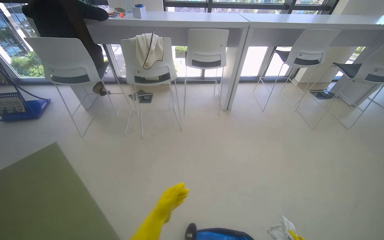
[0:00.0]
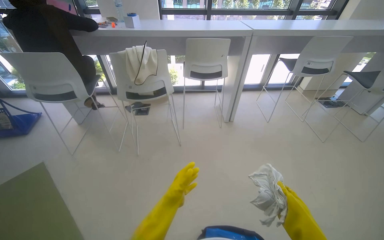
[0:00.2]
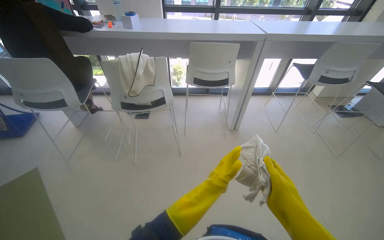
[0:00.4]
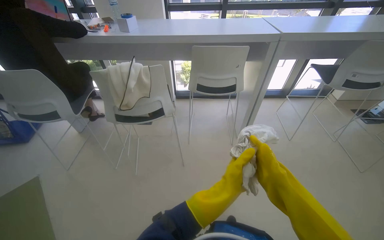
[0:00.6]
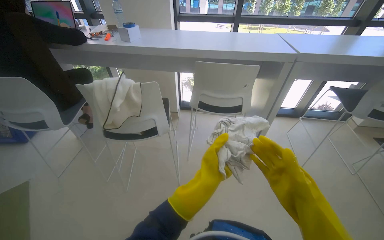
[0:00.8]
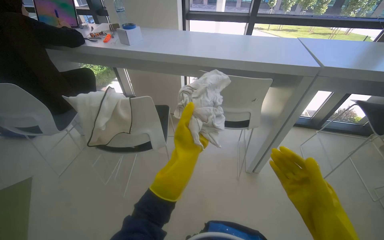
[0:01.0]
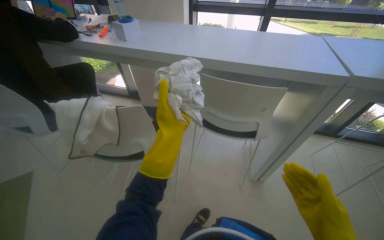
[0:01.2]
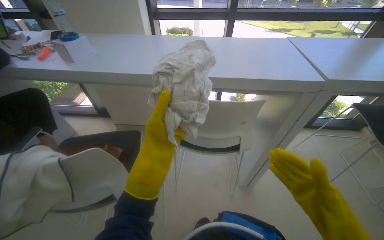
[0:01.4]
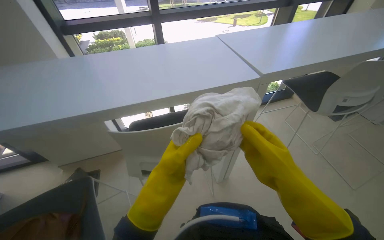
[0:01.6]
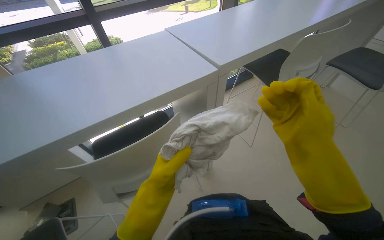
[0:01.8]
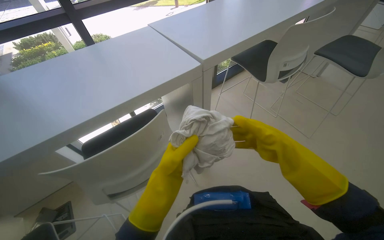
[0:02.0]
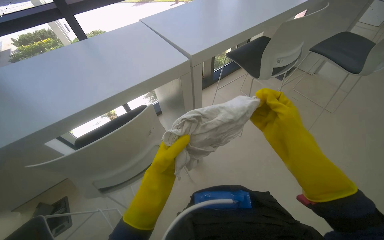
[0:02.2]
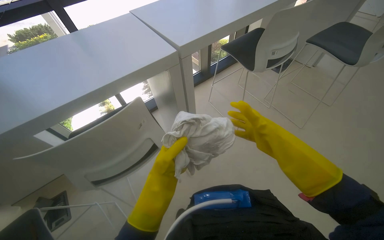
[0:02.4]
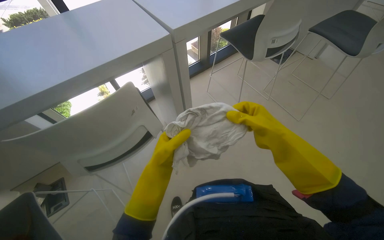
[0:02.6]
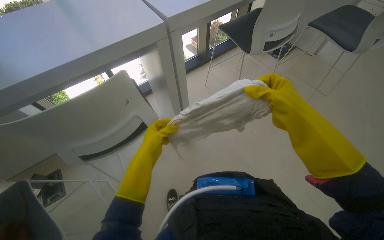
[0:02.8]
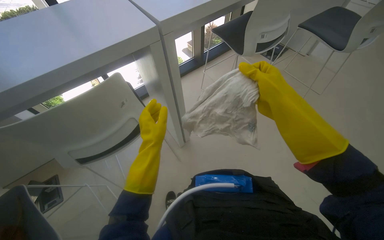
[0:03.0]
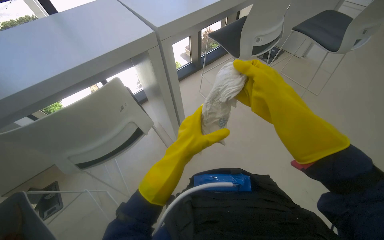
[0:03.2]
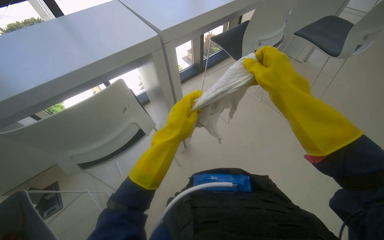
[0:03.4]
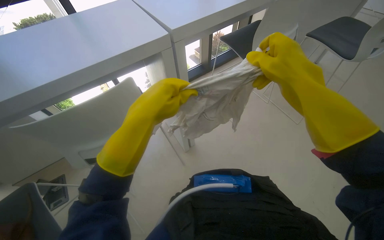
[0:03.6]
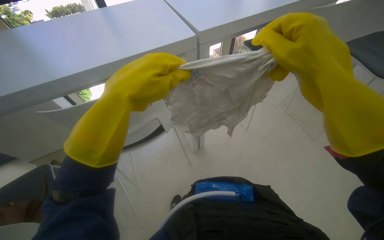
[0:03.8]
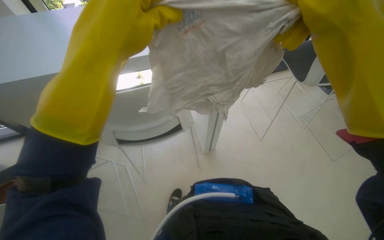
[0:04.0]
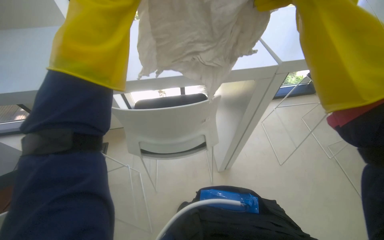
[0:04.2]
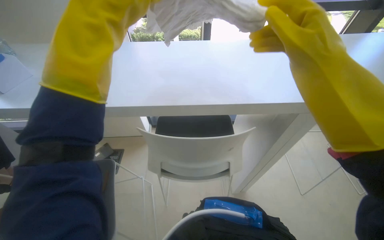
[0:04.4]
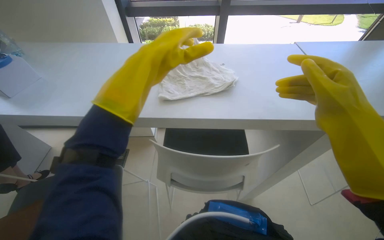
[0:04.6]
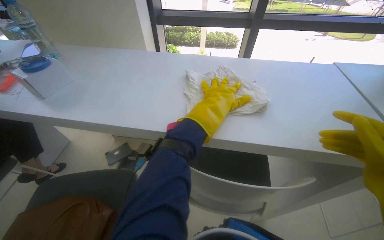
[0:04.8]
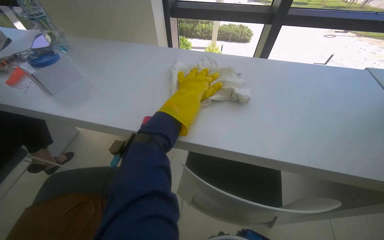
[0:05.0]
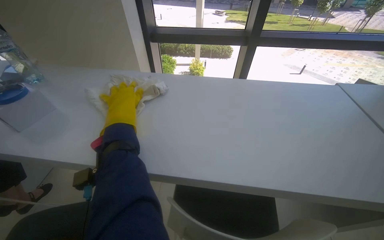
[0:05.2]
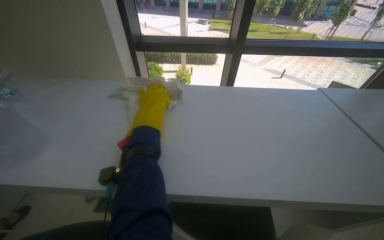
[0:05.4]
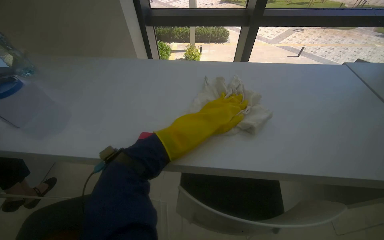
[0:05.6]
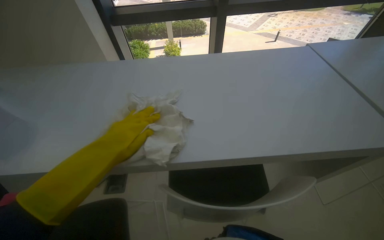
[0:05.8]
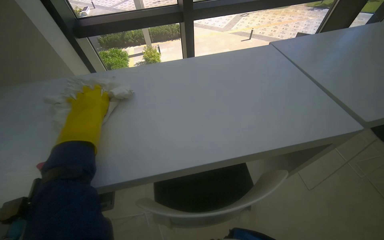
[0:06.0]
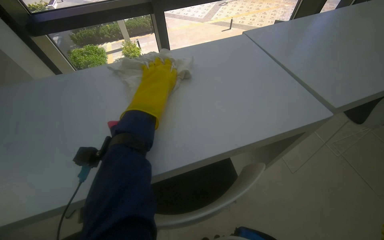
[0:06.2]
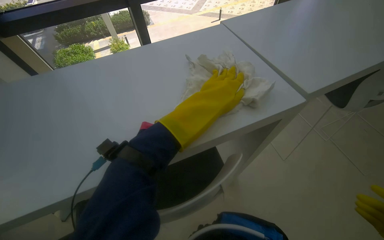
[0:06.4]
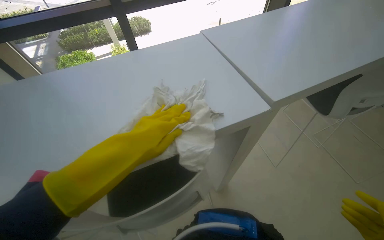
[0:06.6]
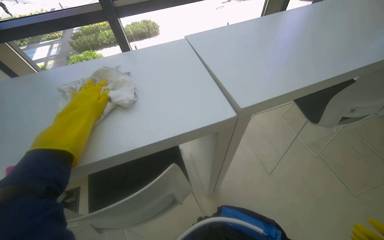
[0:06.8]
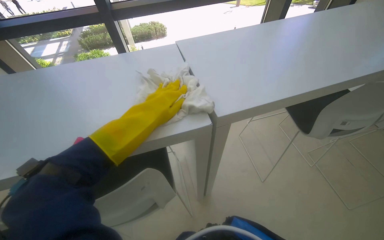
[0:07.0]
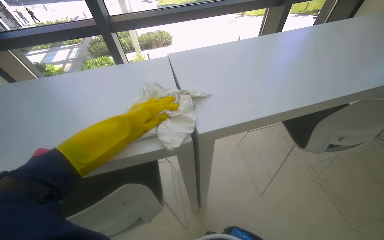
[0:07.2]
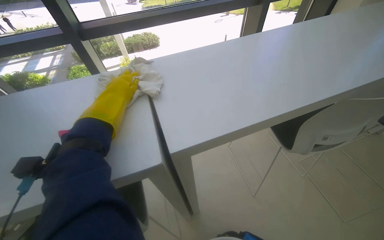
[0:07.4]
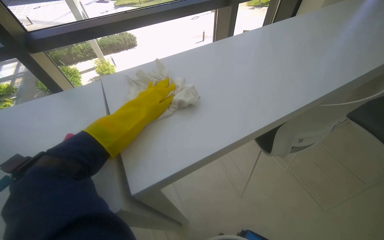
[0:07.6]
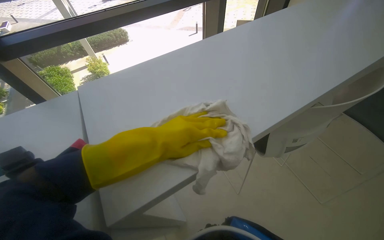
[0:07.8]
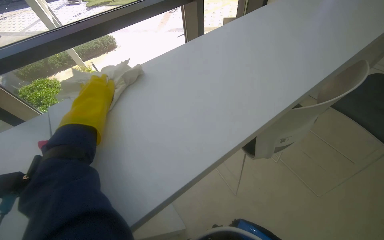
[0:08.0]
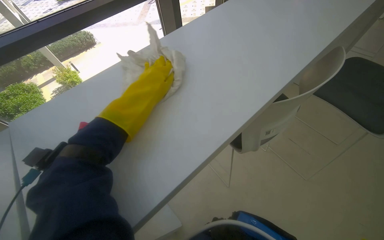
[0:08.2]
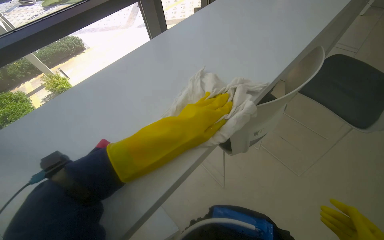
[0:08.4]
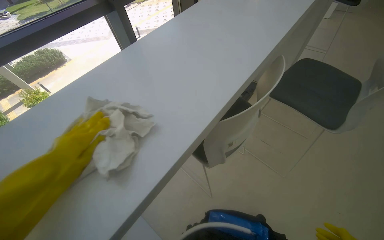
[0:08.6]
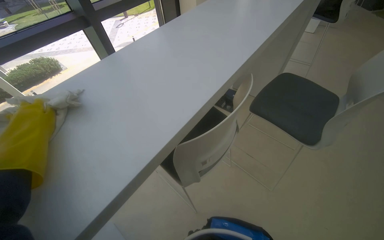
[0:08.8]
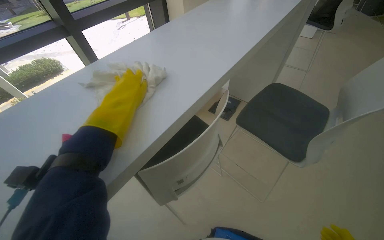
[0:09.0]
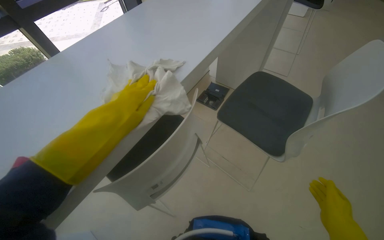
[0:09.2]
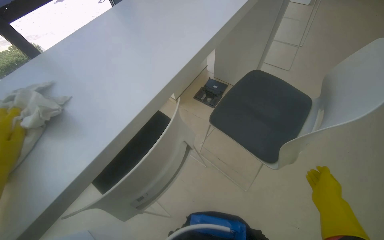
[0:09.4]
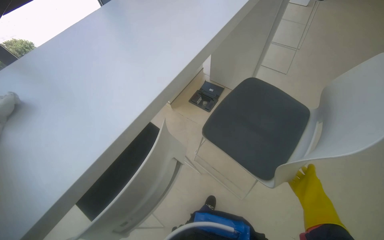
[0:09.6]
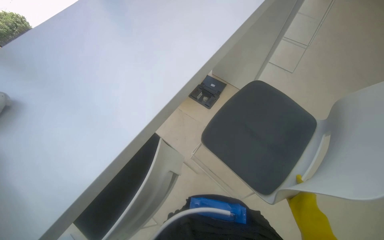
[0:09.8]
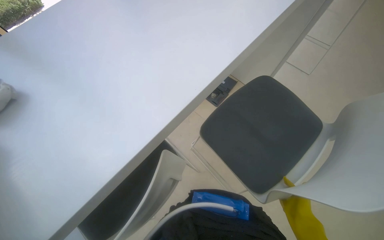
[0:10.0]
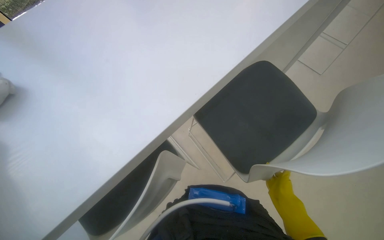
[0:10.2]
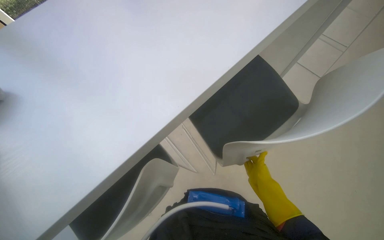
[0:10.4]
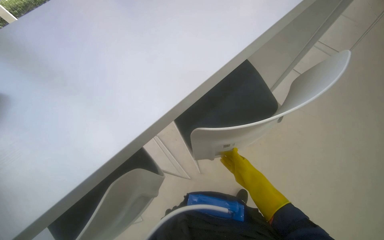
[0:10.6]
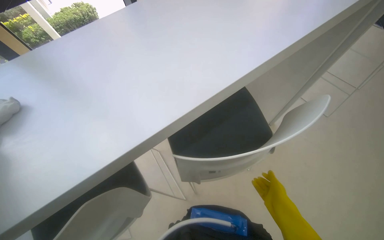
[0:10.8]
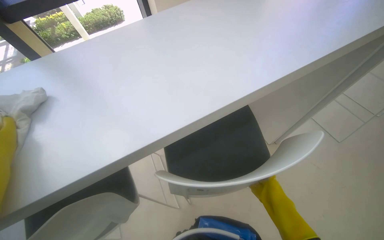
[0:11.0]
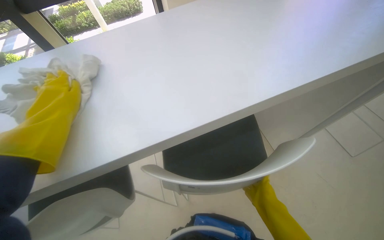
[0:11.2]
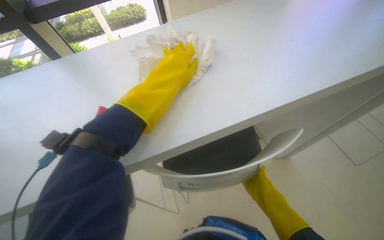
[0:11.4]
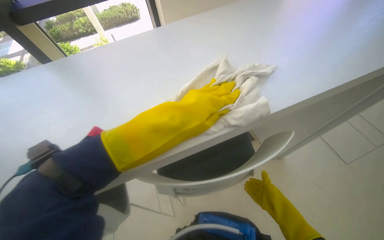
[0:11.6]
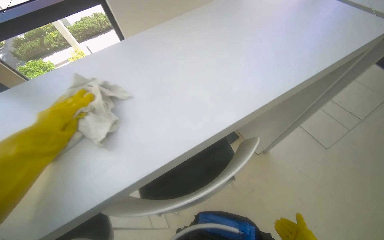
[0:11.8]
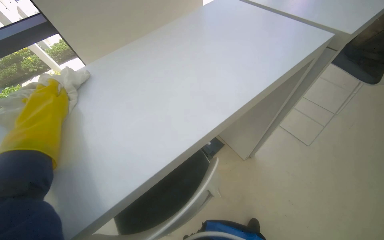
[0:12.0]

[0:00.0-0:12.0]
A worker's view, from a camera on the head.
Job: wiping surfaces.
The whole recording: Wiping table surface. The worker wets a cloth and wipes the surface of a table.
0:00.0 to 0:01.6: The wearer moves approximately 1.5 m.
0:01.6 to 0:03.0: The head rotates approximately 20 degrees to the right. The left hand goes nearer and farther, roughly 15 cm each way, reversing 3 times.
0:03.0 to 0:04.4: The head turns to the left by some 25 degrees. The left hand is displaced nearer to the camera by roughly 30 cm.
0:04.4 to 0:06.0: The left hand moves left and right over approximately 35 cm, changing direction 3 times.
0:06.0 to 0:07.6: The head travels to the right, approximately 50 cm.
0:07.6 to 0:09.0: The head travels roughly 50 cm. The wearer looks about 25 degrees further to the right.
0:09.0 to 0:10.4: The head travels about 40 cm. The camera pitches downward, by some 15 degrees.
0:10.4 to 0:12.0: The view tilts roughly 10 degrees upward.

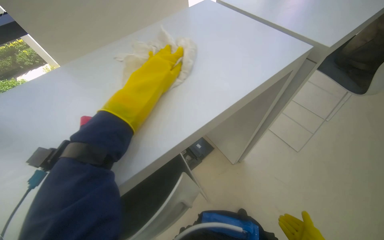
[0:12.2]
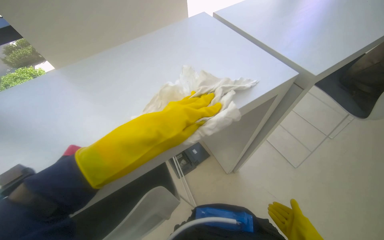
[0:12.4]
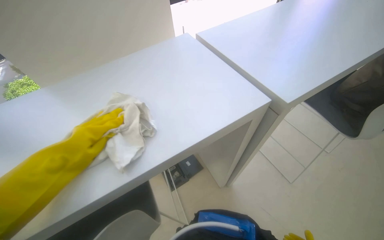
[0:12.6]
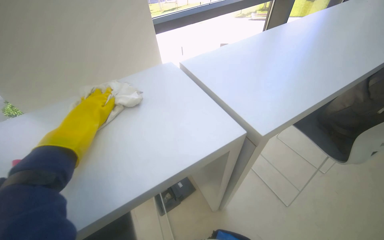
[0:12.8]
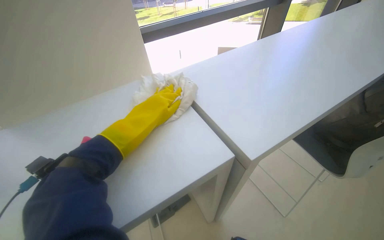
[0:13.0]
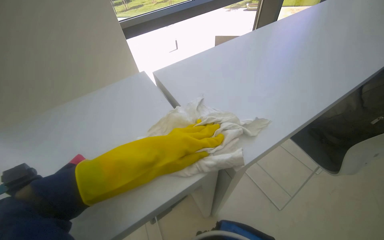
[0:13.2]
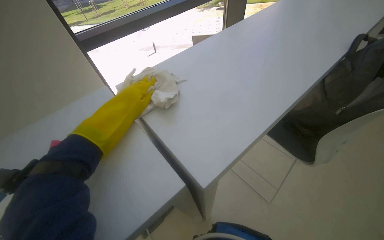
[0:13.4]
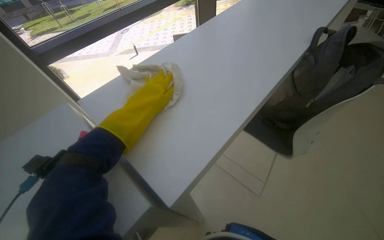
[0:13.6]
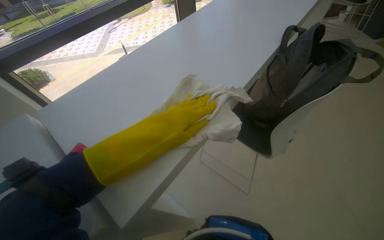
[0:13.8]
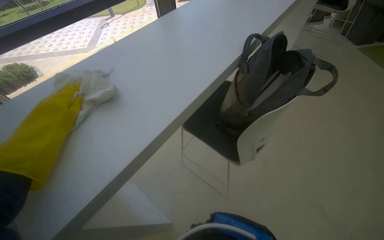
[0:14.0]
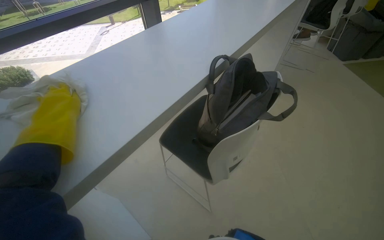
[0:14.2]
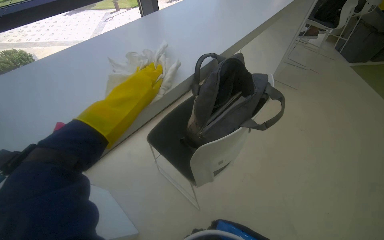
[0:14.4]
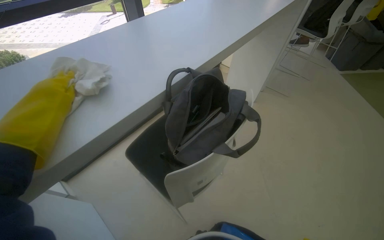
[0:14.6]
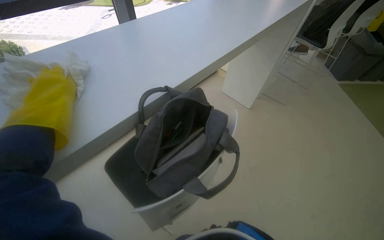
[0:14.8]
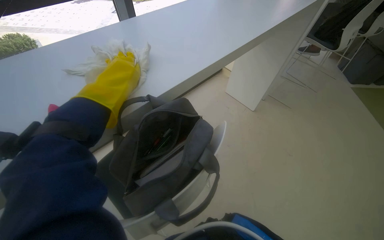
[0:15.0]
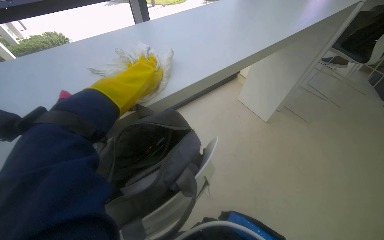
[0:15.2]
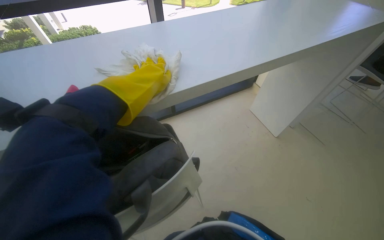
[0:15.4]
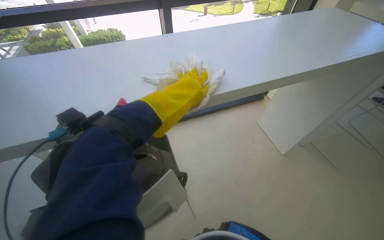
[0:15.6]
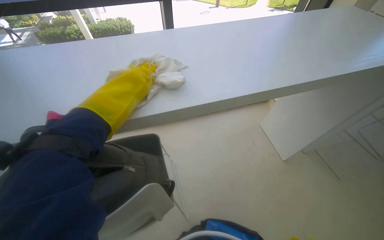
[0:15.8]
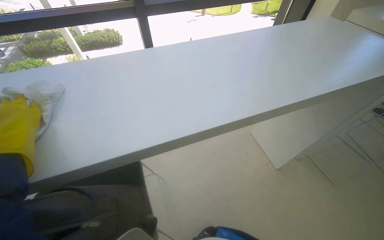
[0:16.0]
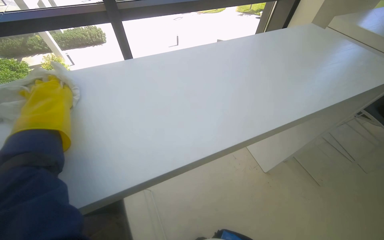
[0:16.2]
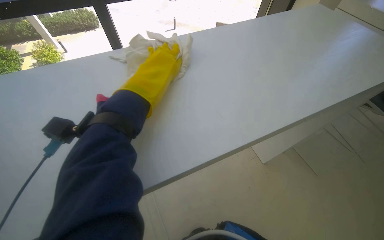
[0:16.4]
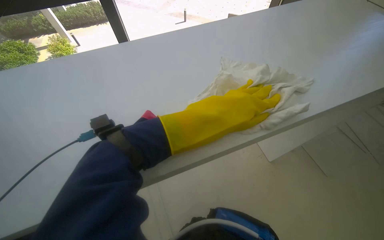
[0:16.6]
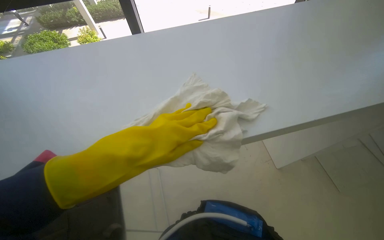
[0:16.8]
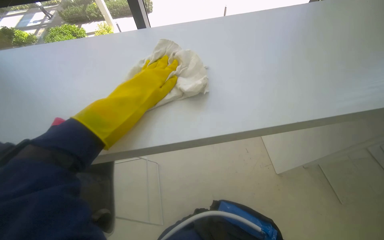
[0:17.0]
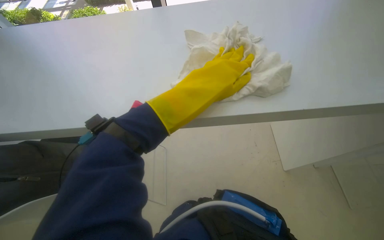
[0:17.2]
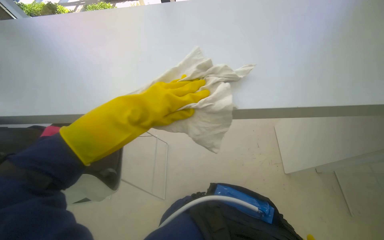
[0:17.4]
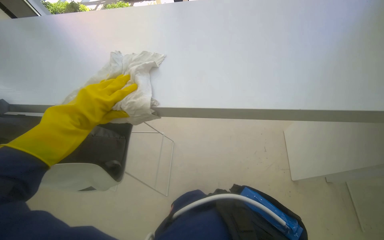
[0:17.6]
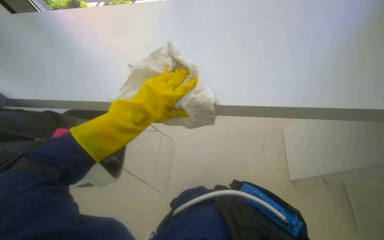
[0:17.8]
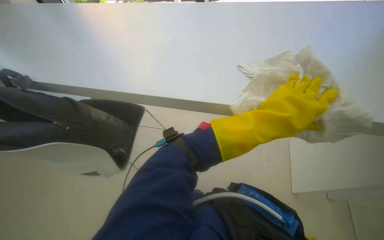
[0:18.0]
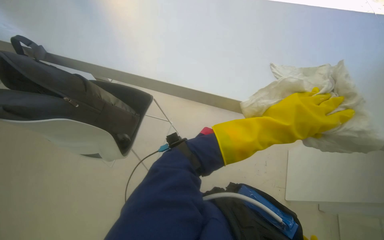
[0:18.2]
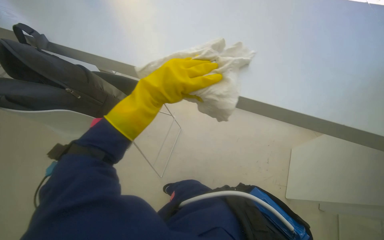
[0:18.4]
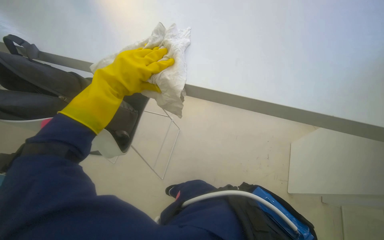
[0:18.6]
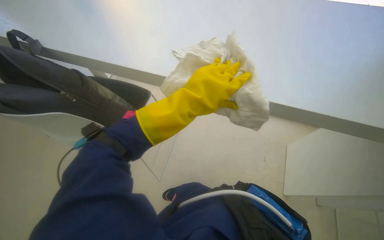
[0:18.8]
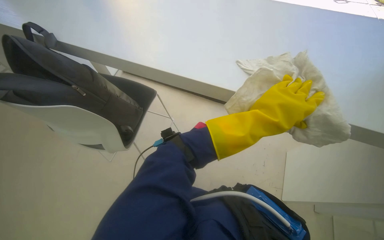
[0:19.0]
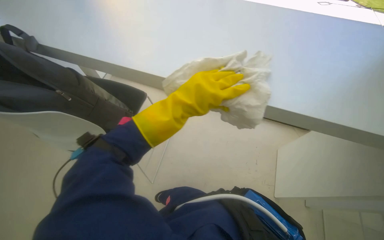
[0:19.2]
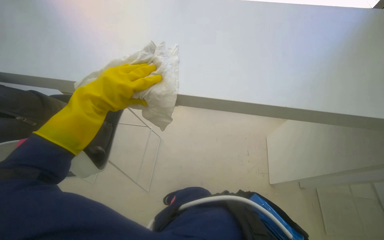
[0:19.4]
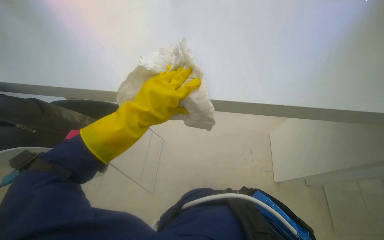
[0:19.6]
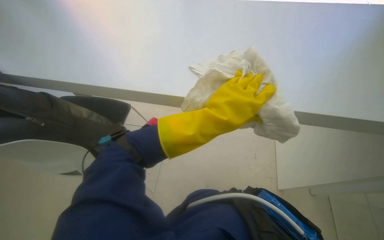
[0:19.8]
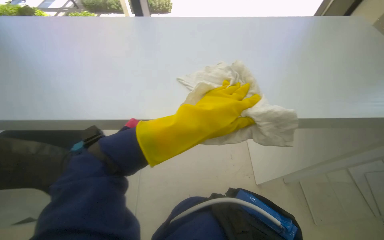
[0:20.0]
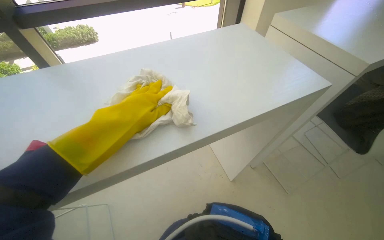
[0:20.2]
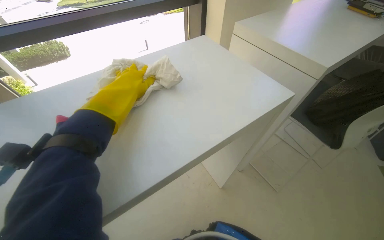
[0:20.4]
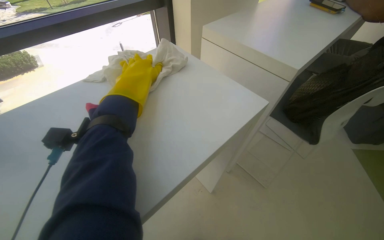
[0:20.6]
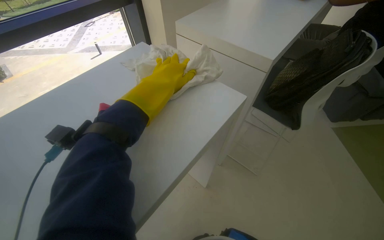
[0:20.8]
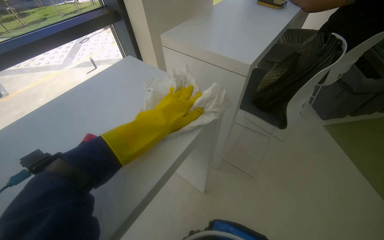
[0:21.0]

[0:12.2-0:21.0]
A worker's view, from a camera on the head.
Job: wiping surfaces.
The whole recording: Wiping table surface. The worker wets a cloth and wipes the surface of a table.
0:12.2 to 0:13.6: The camera is carried approximately 50 cm.
0:13.6 to 0:15.2: The wearer moves roughly 80 cm.
0:15.2 to 0:16.6: The camera is carried roughly 50 cm.
0:16.6 to 0:18.0: The wearer looks some 30 degrees further to the left. The left hand goes left and right, approximately 40 cm each way, reversing 3 times.
0:18.0 to 0:19.6: The view pans to the right by about 15 degrees. The left hand swings left and right, approximately 40 cm each way, with 2 reversals.
0:19.6 to 0:21.0: The head turns to the right by roughly 60 degrees. The camera pitches upward, by some 10 degrees.
